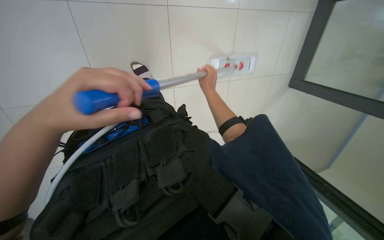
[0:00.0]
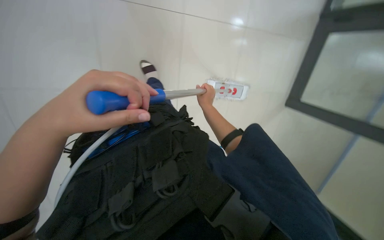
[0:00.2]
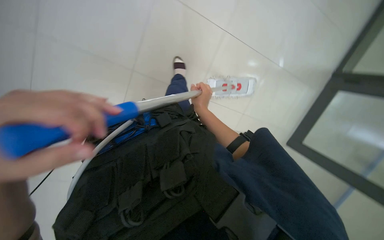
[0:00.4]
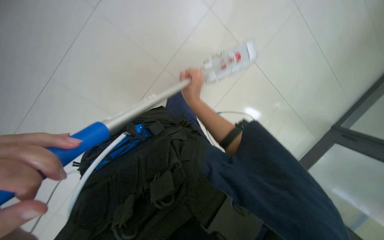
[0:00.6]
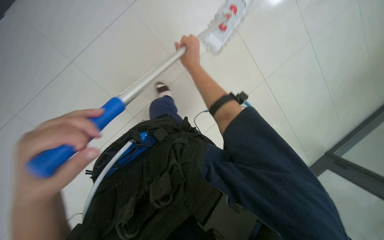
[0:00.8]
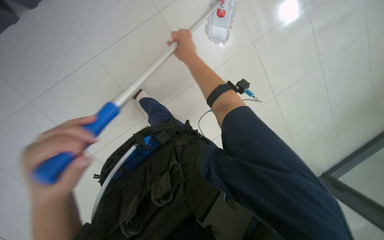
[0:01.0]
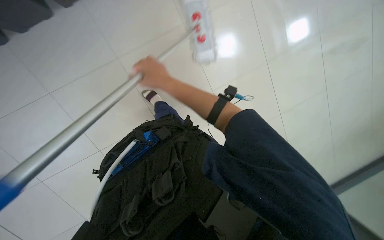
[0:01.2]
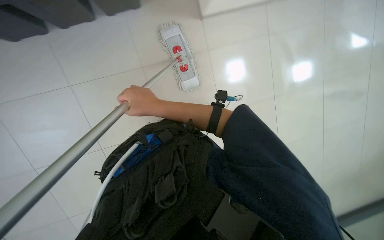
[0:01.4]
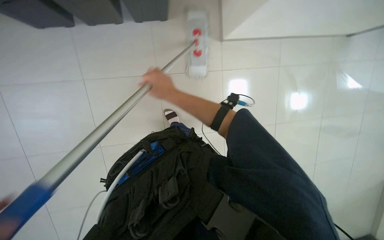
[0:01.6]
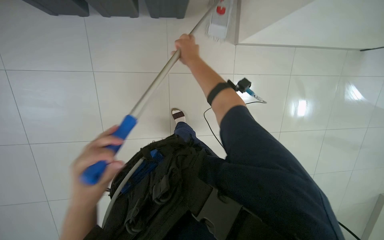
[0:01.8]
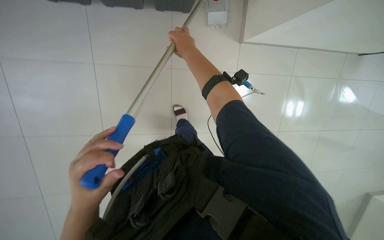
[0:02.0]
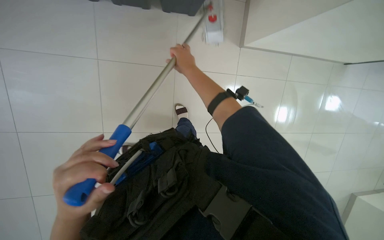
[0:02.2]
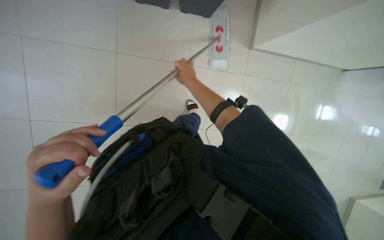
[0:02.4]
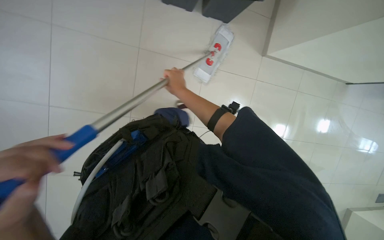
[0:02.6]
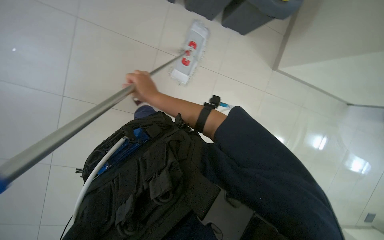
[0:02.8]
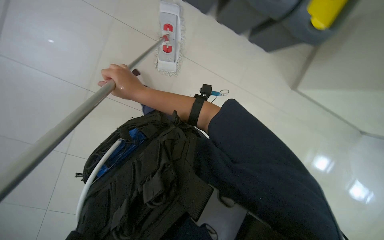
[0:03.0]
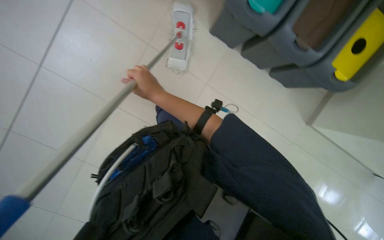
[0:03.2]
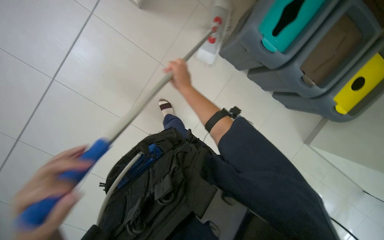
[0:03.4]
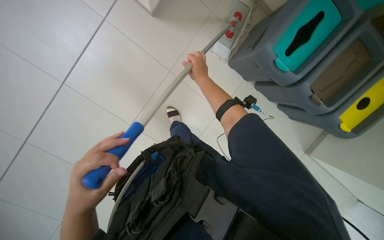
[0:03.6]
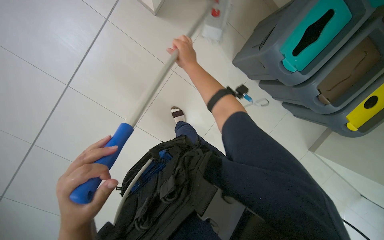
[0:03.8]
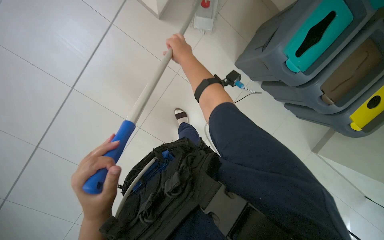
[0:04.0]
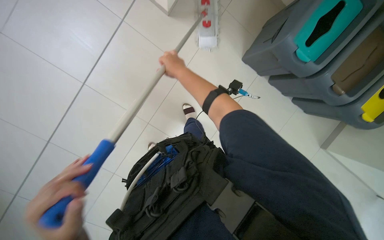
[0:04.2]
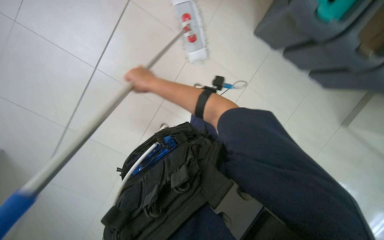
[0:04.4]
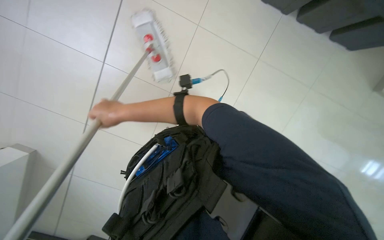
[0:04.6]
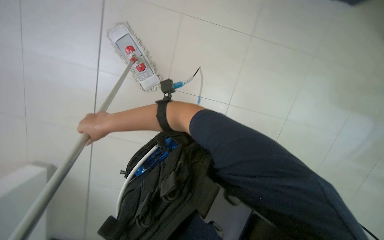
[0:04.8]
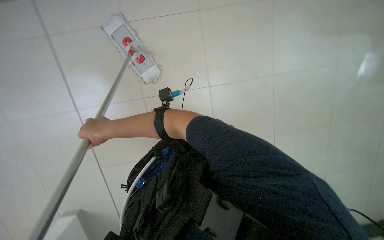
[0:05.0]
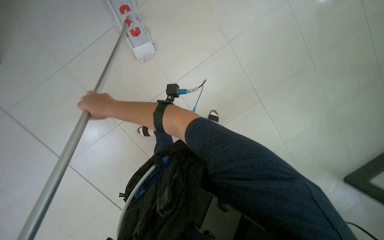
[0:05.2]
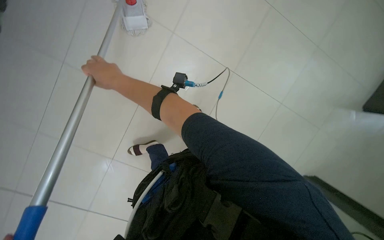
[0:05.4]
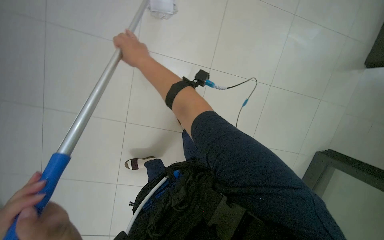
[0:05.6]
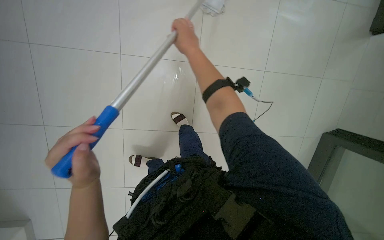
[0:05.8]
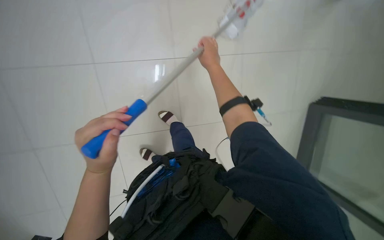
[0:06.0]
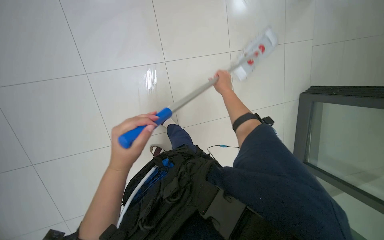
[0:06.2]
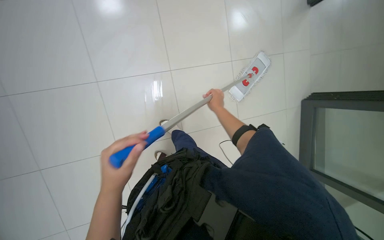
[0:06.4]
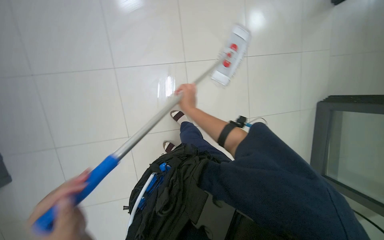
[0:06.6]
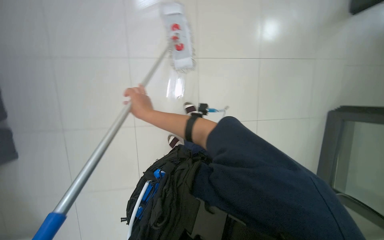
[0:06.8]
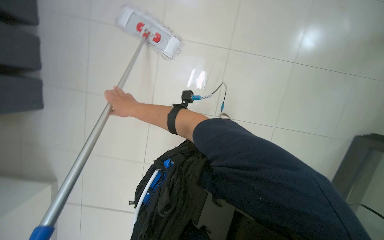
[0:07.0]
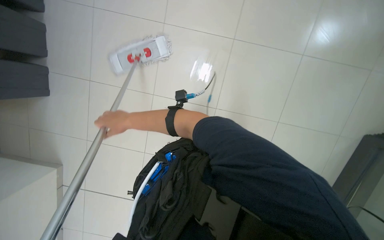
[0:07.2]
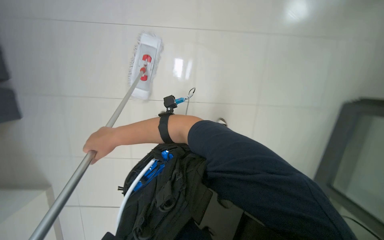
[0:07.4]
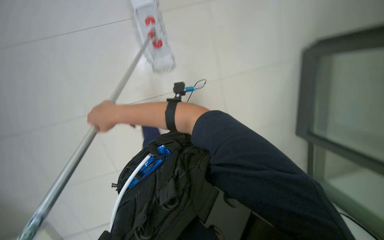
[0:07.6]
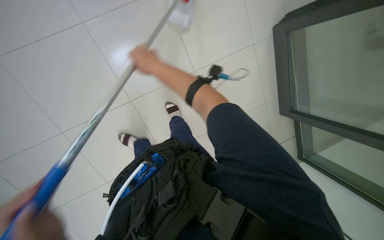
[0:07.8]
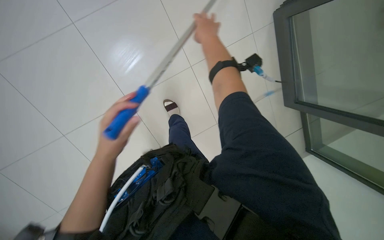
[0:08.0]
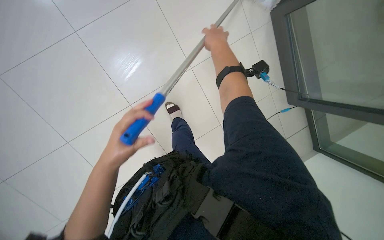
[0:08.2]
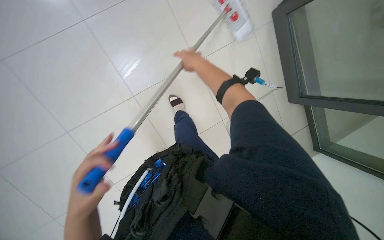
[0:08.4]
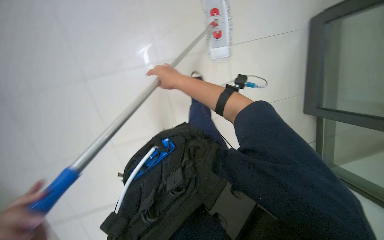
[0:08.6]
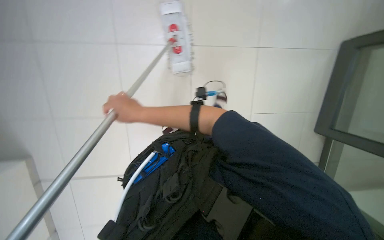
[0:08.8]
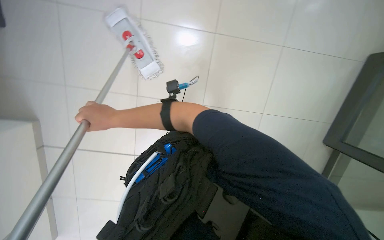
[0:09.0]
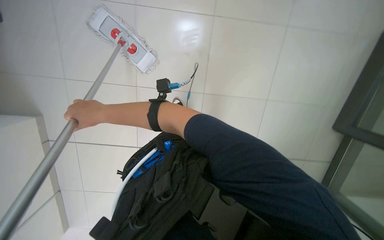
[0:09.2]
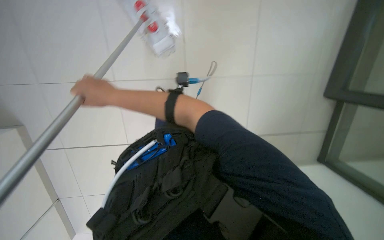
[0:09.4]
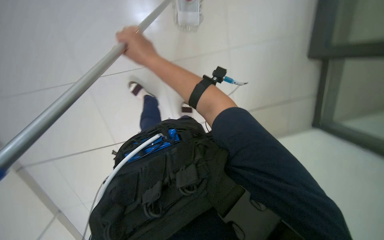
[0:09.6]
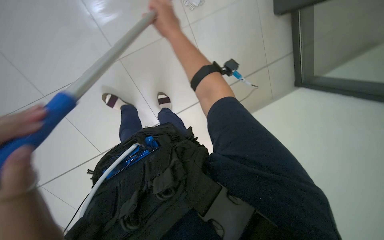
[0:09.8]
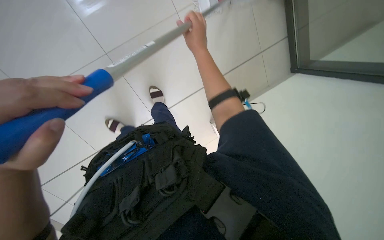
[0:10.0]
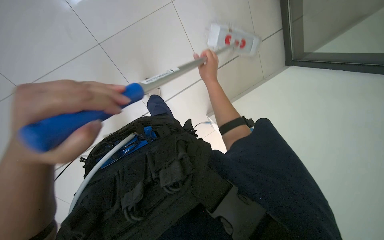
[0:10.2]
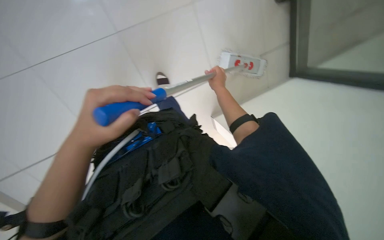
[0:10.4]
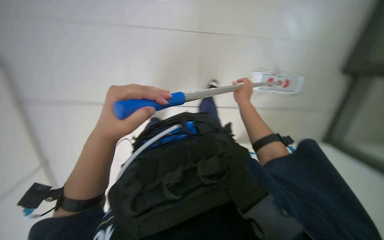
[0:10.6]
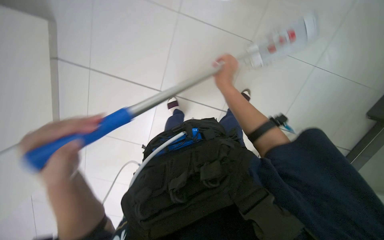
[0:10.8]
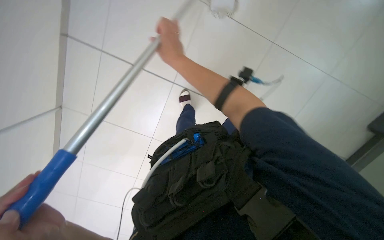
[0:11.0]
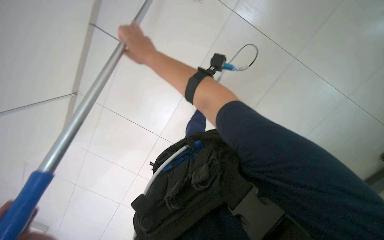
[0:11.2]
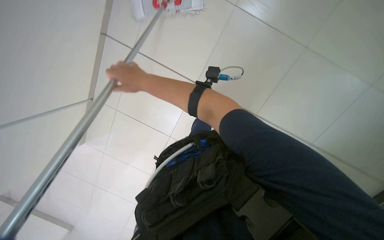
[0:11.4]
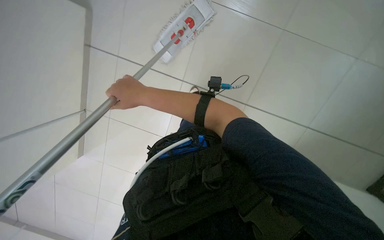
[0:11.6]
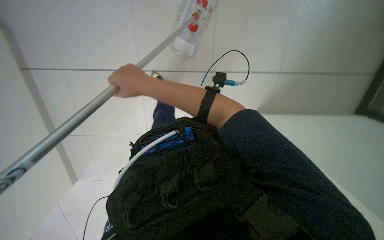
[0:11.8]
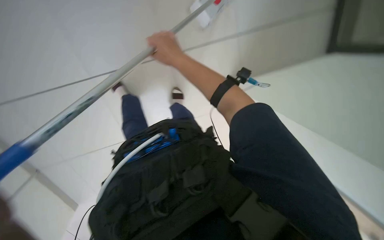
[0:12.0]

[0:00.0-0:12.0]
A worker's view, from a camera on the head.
Job: mopping floor.
The whole recording: Mopping building floor. The worker mops the floor in the building with a flat mop.
0:00.0 to 0:01.6: The right hand moves nearer to the camera and to the left, roughly 25 cm, and goes up the picture and returns, about 10 cm each way.
0:01.6 to 0:03.0: The right hand is displaced to the left by about 10 cm.
0:04.4 to 0:06.0: The wearer looks roughly 15 degrees further downward. The right hand travels to the right by roughly 40 cm.
0:06.0 to 0:07.6: The right hand travels to the left and down the picture by about 20 cm.
0:09.0 to 0:10.4: The view swings roughly 15 degrees to the right. The right hand heads to the right, covering roughly 35 cm.

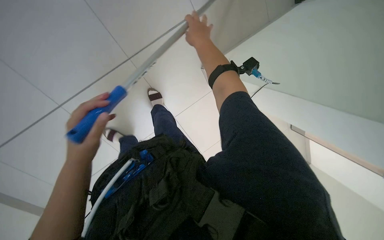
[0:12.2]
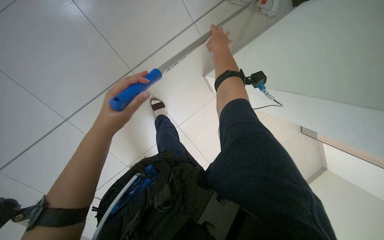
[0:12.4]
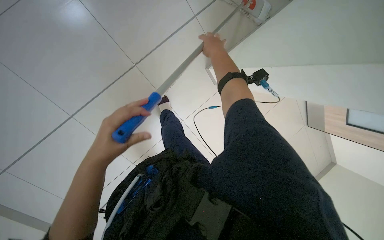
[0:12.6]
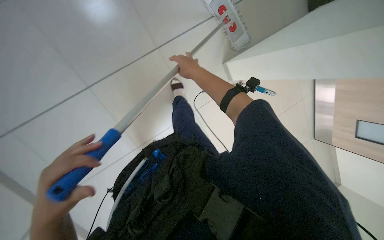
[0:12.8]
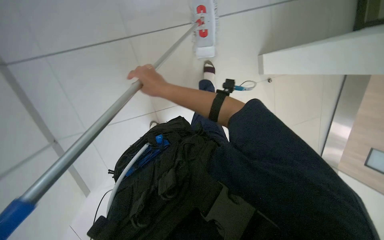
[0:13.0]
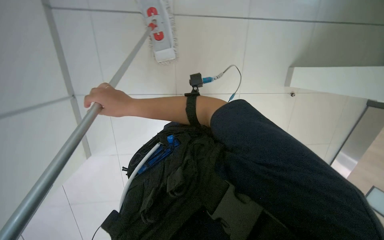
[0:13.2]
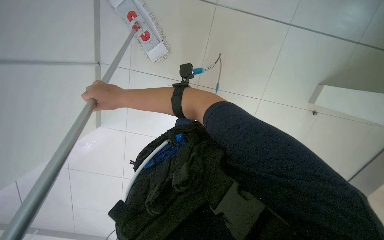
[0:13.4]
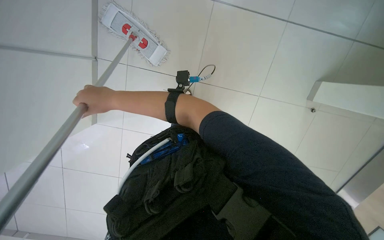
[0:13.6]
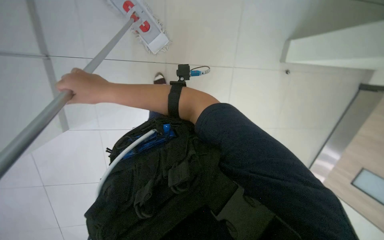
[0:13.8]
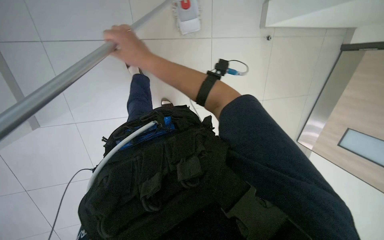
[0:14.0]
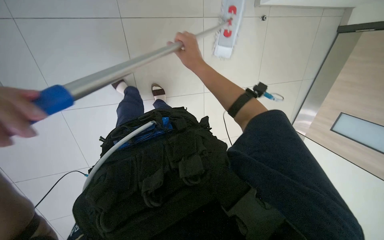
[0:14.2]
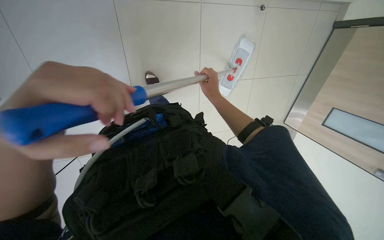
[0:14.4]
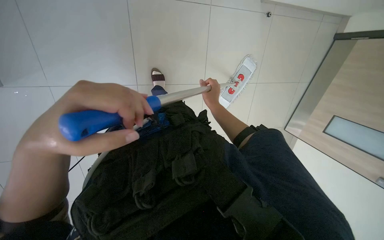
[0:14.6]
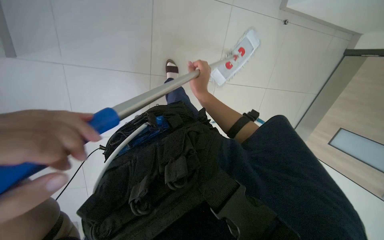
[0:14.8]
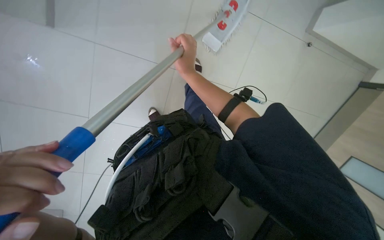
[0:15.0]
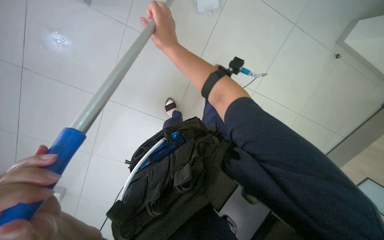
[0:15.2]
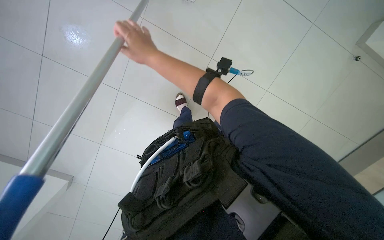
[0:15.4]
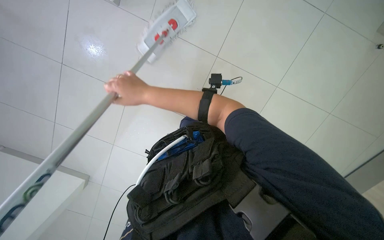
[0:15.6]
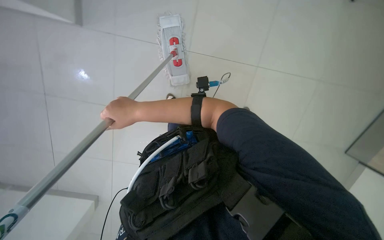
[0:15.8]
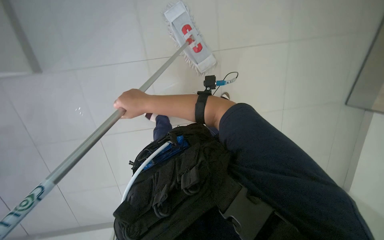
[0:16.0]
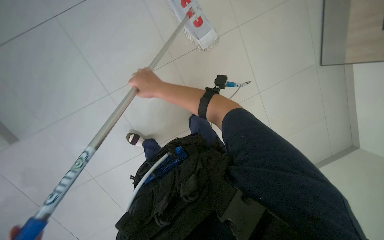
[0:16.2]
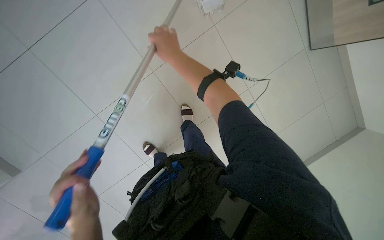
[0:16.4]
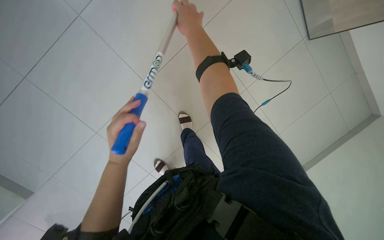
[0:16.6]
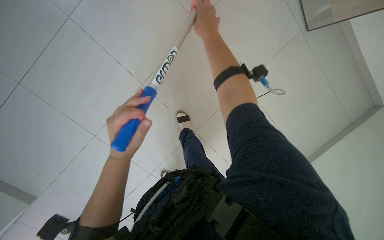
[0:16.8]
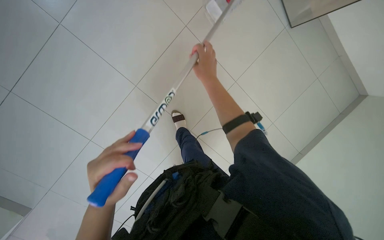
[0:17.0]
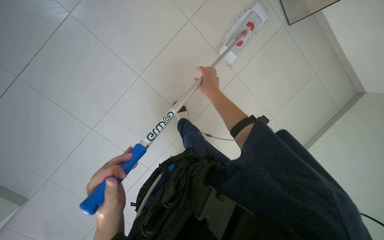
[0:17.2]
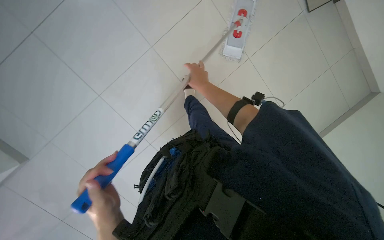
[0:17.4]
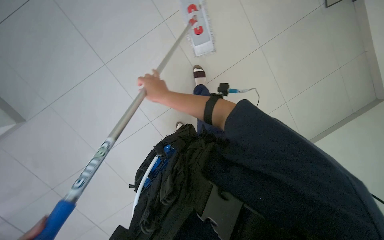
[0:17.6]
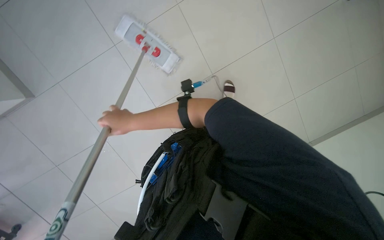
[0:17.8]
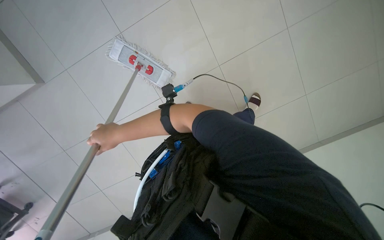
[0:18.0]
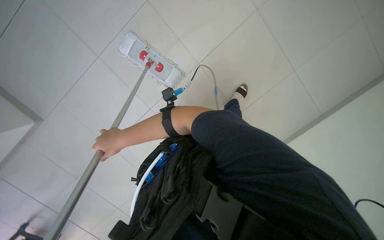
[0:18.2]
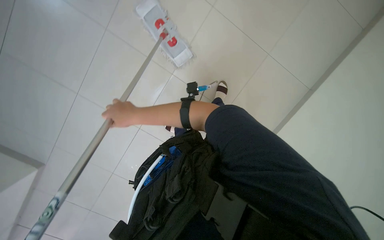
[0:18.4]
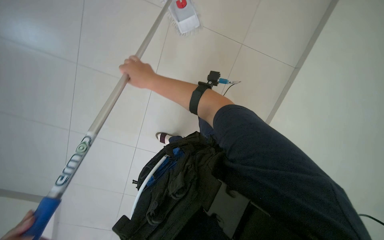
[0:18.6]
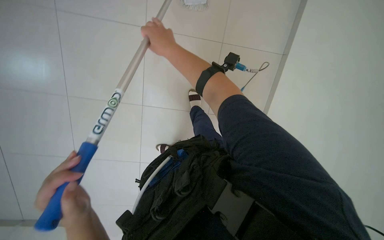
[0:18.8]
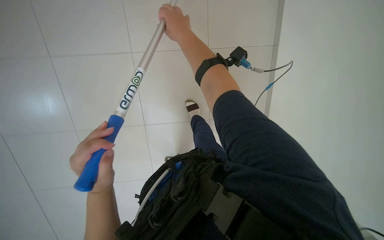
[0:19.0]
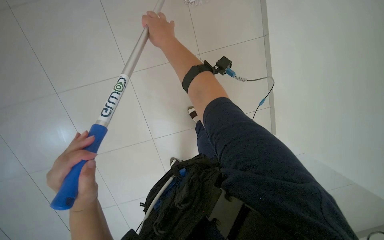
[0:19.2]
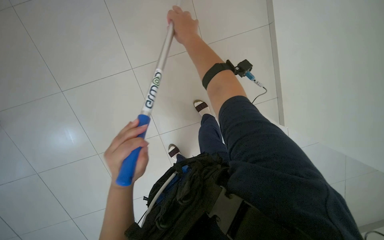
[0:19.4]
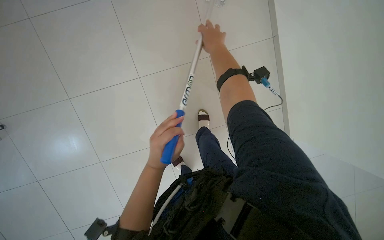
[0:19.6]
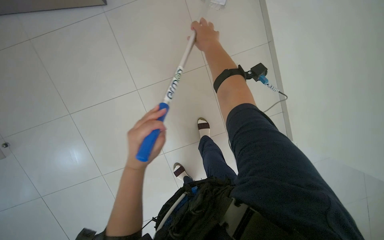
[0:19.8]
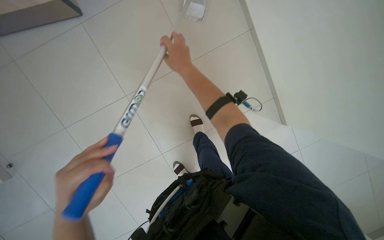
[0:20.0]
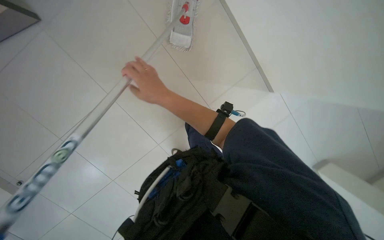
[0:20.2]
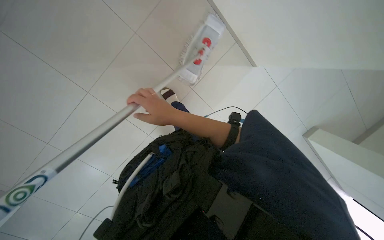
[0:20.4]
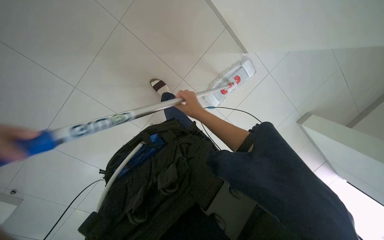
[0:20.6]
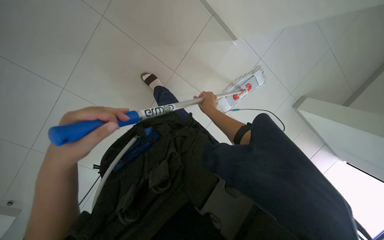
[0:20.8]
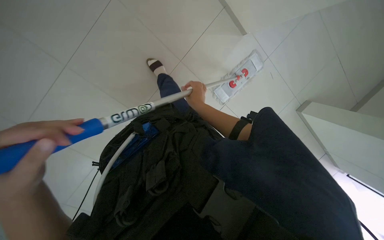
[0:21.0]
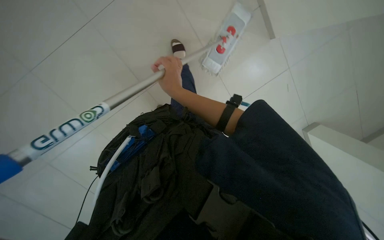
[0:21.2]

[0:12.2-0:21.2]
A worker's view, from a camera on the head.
Job: mopping floor.
The whole recording: Mopping building floor. The worker mops the floor in the building with a flat mop.
0:12.2 to 0:13.8: The right hand heads to the left, down the picture and nearer to the camera, covering approximately 30 cm.
0:13.8 to 0:15.2: The right hand travels up the picture by some 10 cm.
0:15.2 to 0:16.6: The right hand goes down the picture and returns, roughly 20 cm each way.
0:16.6 to 0:18.2: The right hand shifts roughly 25 cm to the left and down the picture.
0:18.2 to 0:19.8: The camera travels roughly 60 cm. The view pans to the right by some 30 degrees. The view tips downward by about 30 degrees. The scene rotates clockwise by some 40 degrees.
0:19.8 to 0:21.2: The right hand is displaced down the picture by roughly 15 cm.
